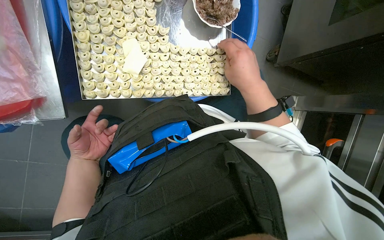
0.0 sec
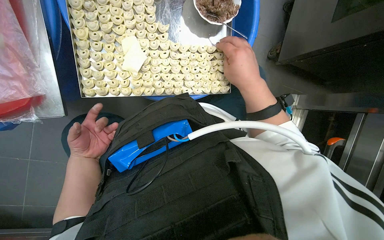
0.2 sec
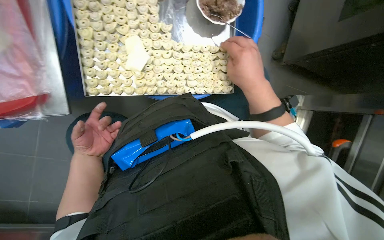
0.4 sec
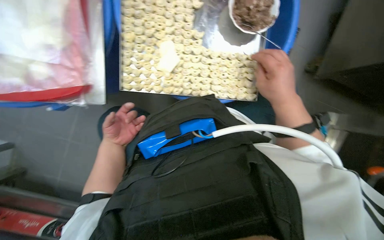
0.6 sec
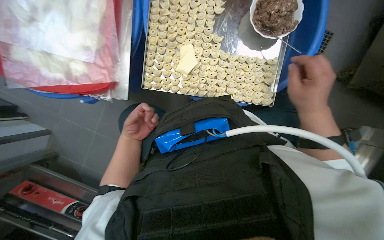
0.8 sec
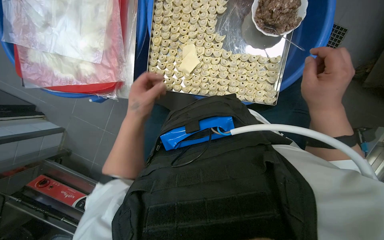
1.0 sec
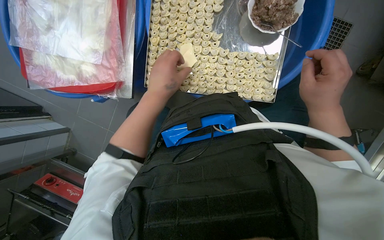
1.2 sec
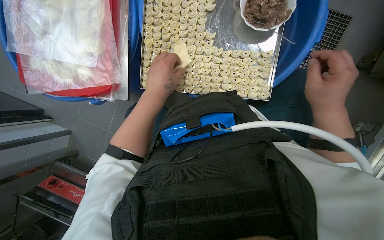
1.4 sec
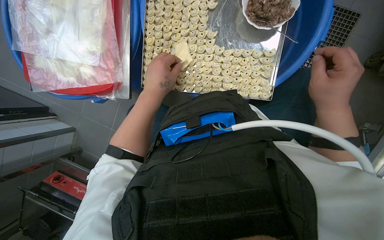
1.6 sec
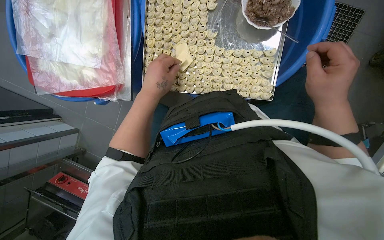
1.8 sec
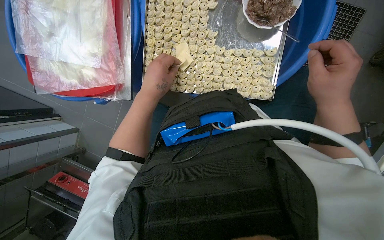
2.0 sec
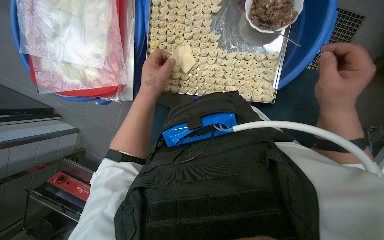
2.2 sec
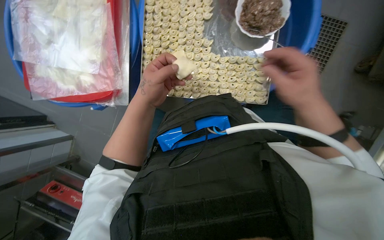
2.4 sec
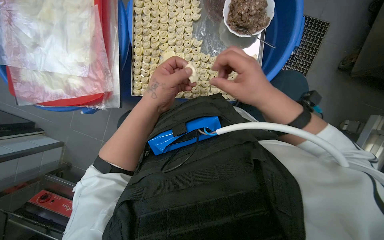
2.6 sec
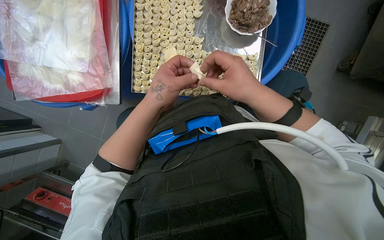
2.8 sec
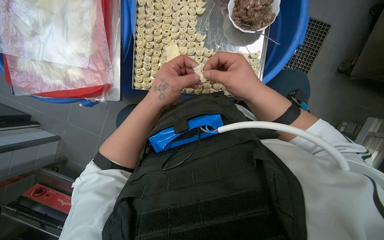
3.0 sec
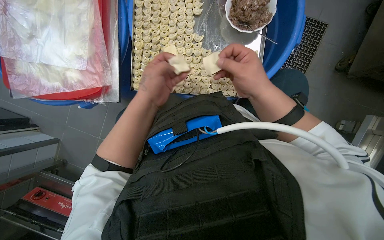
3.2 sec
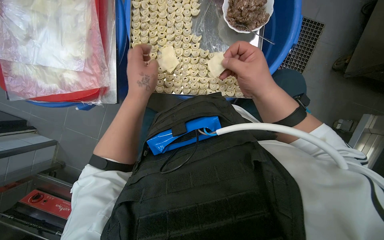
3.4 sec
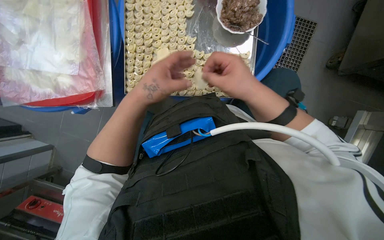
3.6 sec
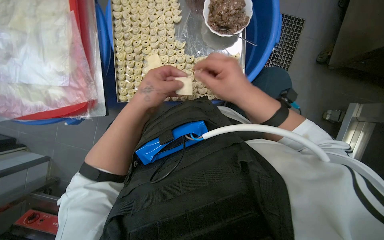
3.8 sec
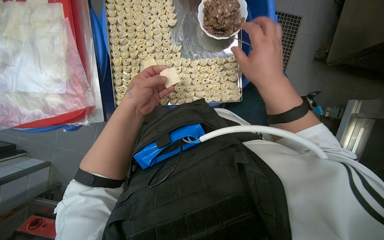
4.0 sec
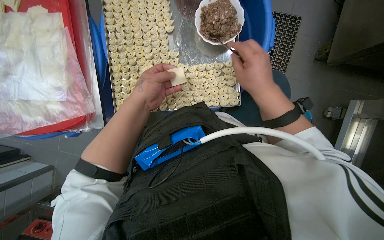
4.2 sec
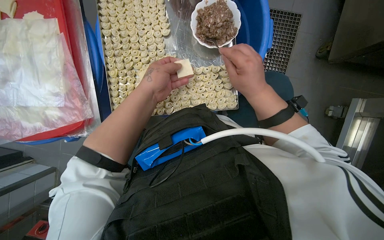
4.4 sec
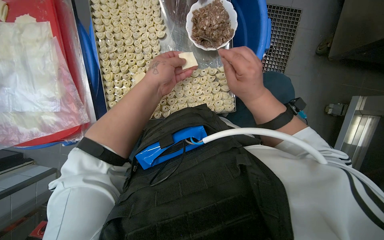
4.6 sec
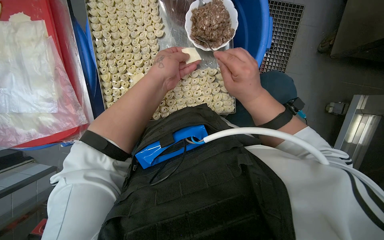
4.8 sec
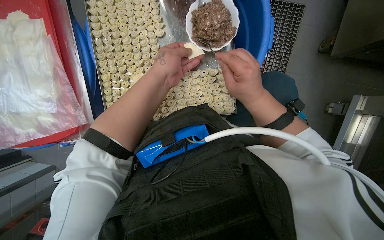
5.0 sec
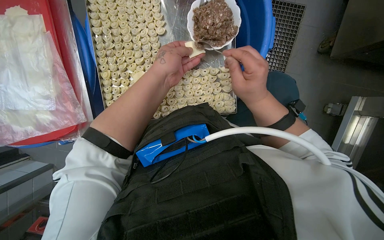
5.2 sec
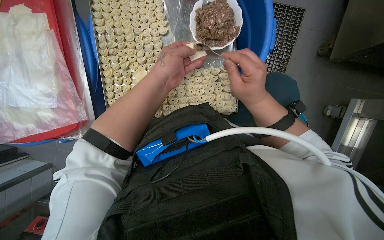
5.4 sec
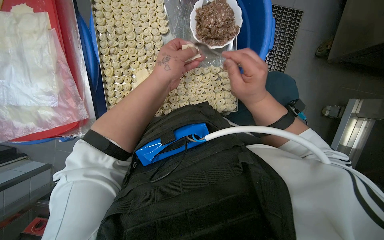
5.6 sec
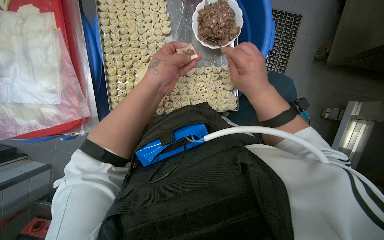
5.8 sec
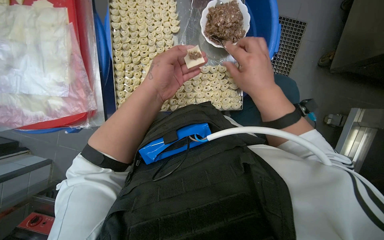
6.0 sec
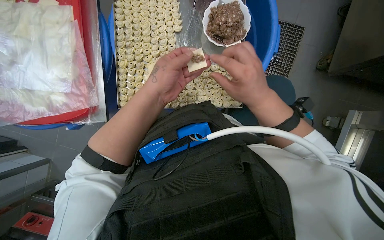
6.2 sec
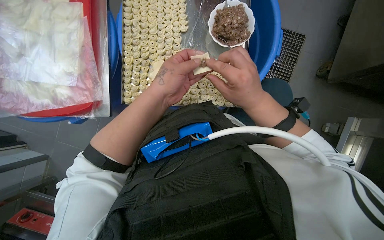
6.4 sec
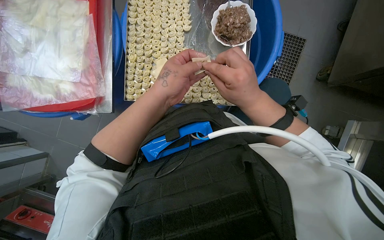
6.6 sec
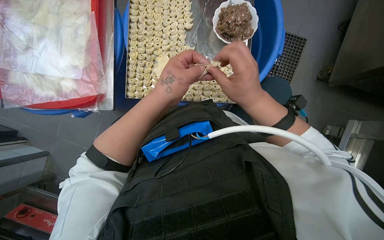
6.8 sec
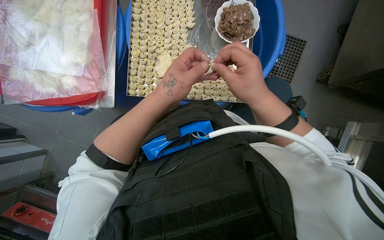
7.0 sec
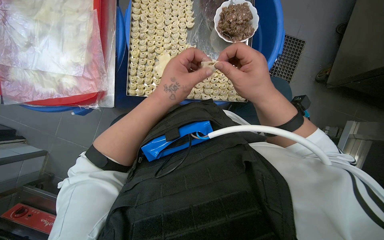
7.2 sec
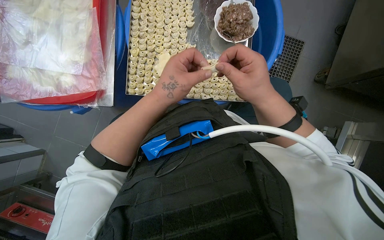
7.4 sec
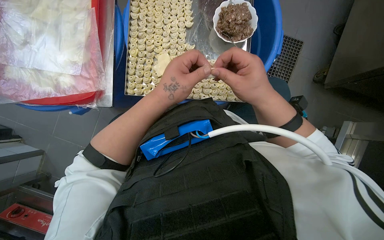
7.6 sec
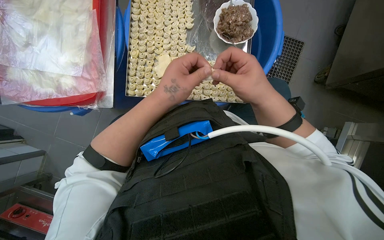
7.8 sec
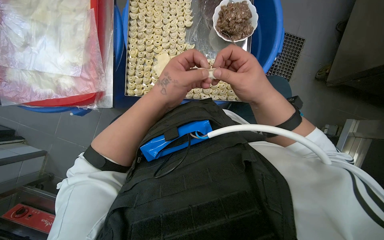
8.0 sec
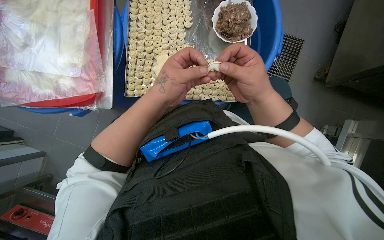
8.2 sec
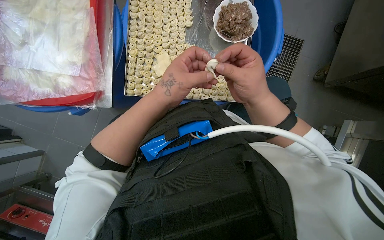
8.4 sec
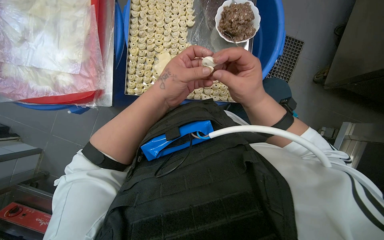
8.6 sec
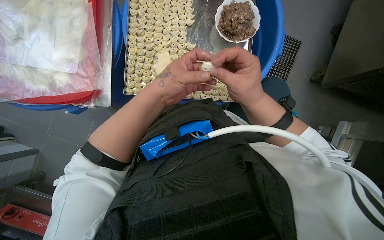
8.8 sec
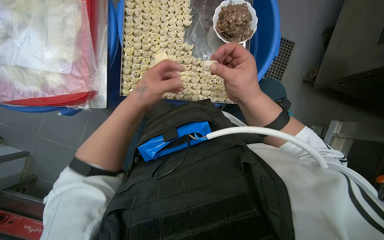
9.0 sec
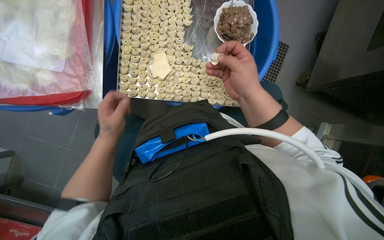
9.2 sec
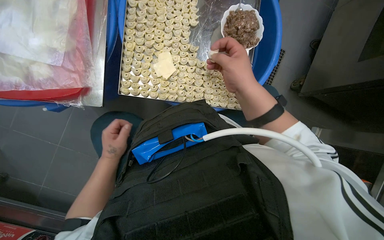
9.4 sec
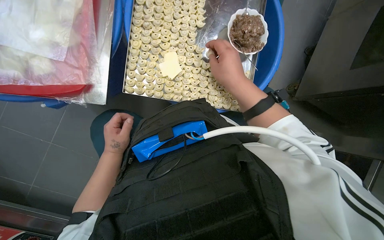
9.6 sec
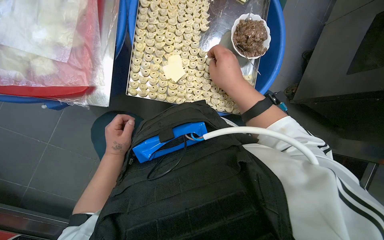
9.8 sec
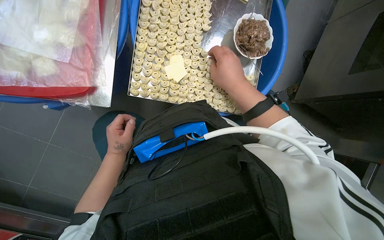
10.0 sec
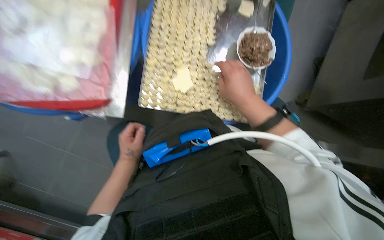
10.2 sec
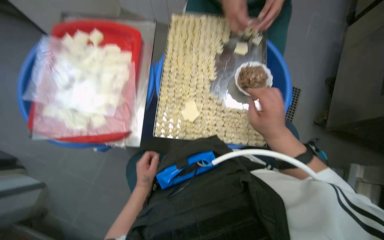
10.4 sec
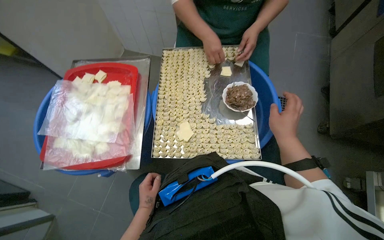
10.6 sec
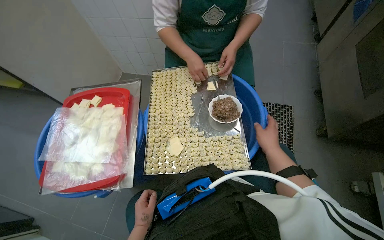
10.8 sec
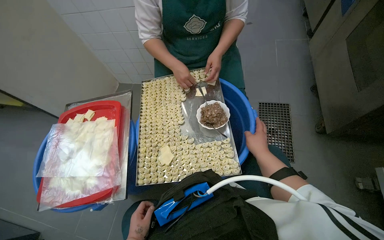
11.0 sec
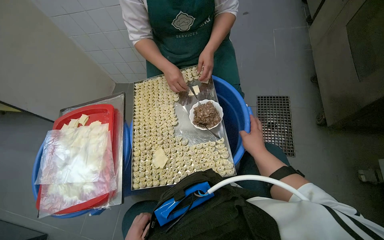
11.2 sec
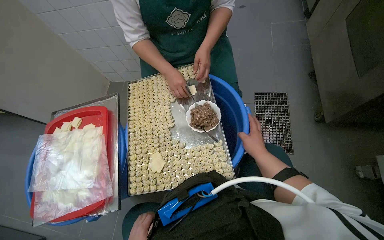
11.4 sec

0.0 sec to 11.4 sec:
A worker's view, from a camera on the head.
Job: preparing food.
The whole recording: Making dumplings with meat filling. The worker picks up dough, fills it with meat, folds it, and places the finished dumpling on a tray.
0.0 sec to 1.4 sec: The view swings roughly 15 degrees to the left. The right hand is displaced to the right by some 10 cm, while the left hand travels nearer to the camera, to the right and up the picture by some 30 cm.
1.4 sec to 2.8 sec: The right hand shifts roughly 15 cm to the left.
2.8 sec to 4.2 sec: The hands stay close to where they were, moving slightly.
5.6 sec to 7.2 sec: The left hand moves down the picture, roughly 15 cm.
7.2 sec to 8.6 sec: The hands stay close to where they were, moving slightly.
8.6 sec to 10.0 sec: The left hand shifts approximately 25 cm to the left, farther from the camera and down the picture.
10.0 sec to 11.4 sec: The view swings about 15 degrees to the left. The wearer looks some 25 degrees further upward.
